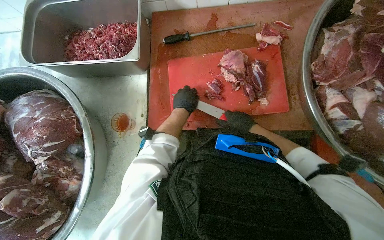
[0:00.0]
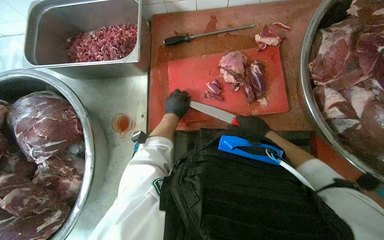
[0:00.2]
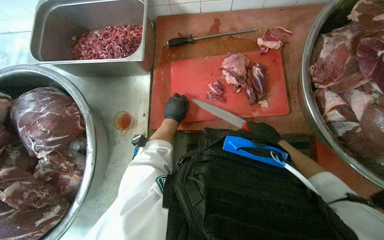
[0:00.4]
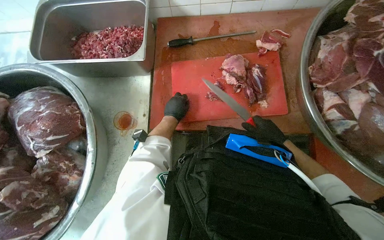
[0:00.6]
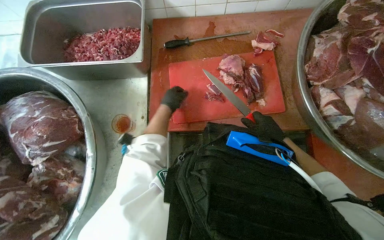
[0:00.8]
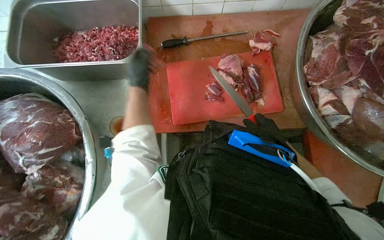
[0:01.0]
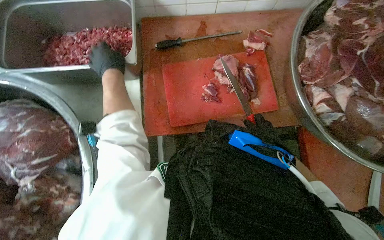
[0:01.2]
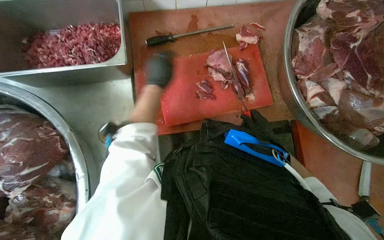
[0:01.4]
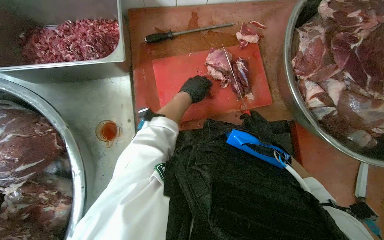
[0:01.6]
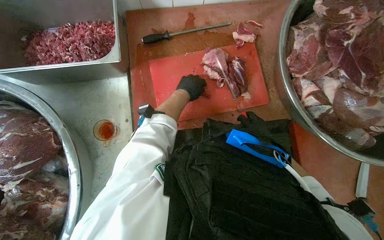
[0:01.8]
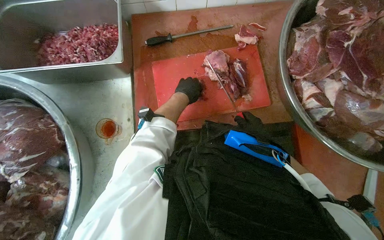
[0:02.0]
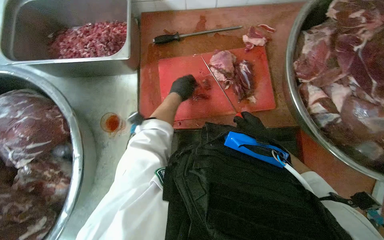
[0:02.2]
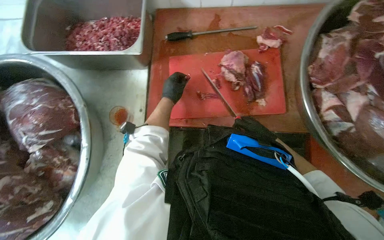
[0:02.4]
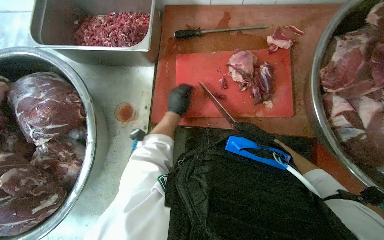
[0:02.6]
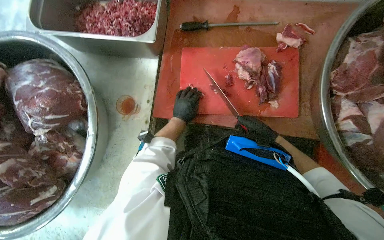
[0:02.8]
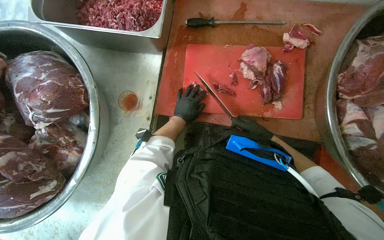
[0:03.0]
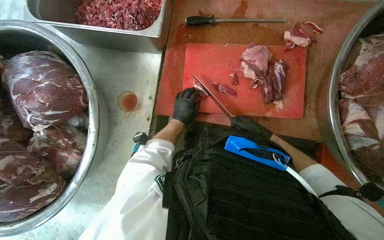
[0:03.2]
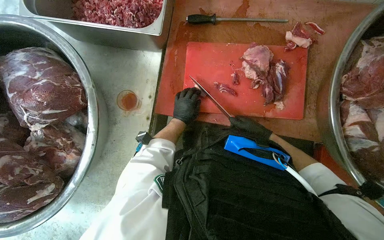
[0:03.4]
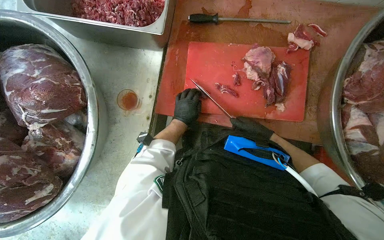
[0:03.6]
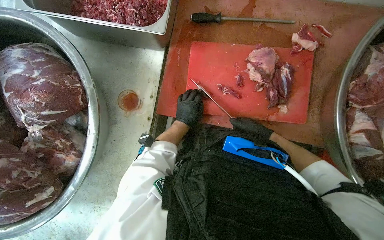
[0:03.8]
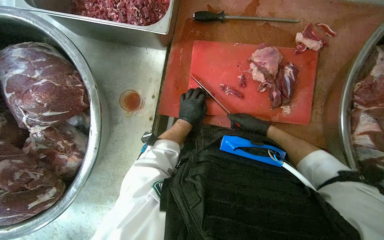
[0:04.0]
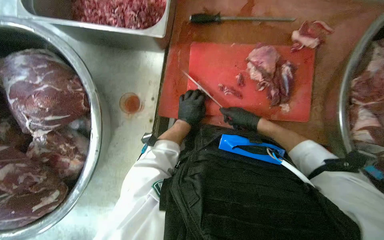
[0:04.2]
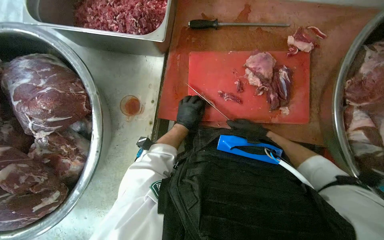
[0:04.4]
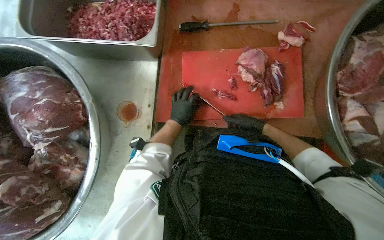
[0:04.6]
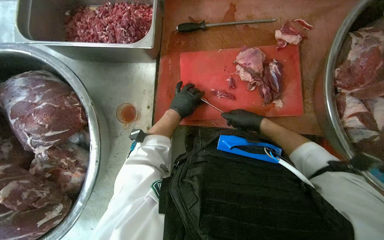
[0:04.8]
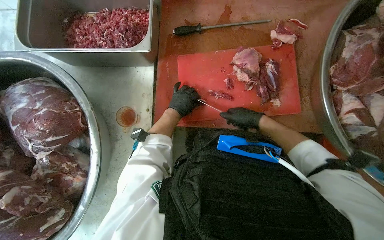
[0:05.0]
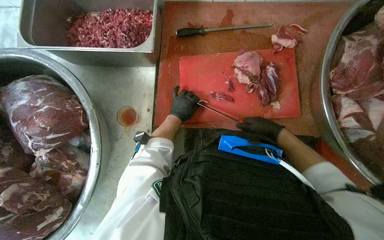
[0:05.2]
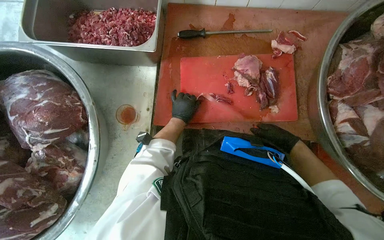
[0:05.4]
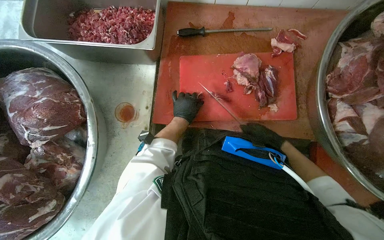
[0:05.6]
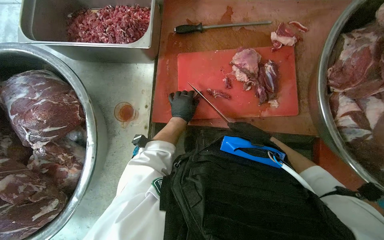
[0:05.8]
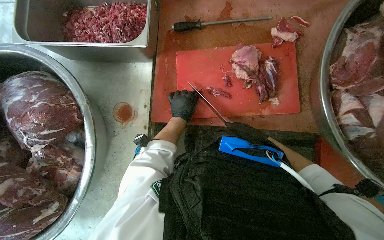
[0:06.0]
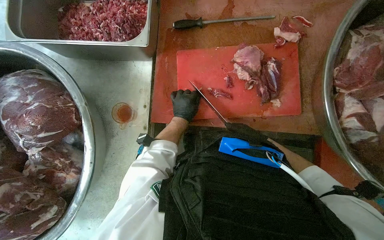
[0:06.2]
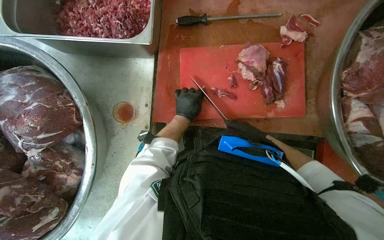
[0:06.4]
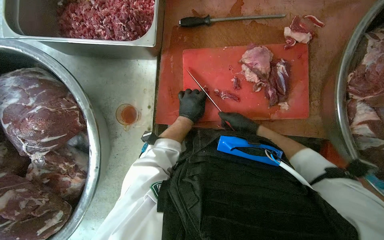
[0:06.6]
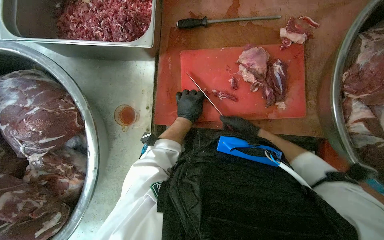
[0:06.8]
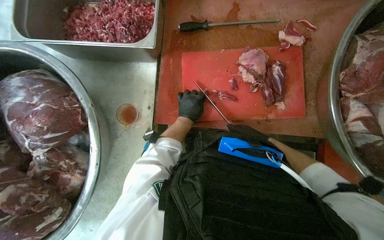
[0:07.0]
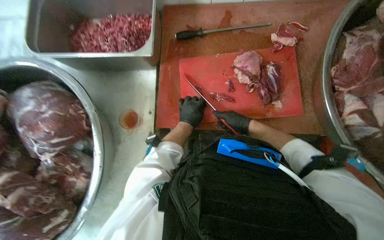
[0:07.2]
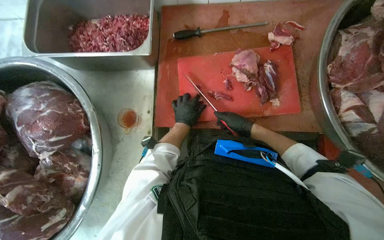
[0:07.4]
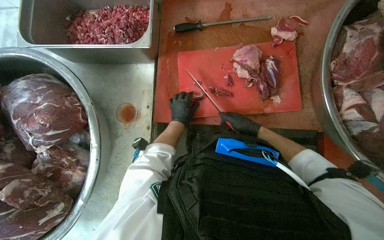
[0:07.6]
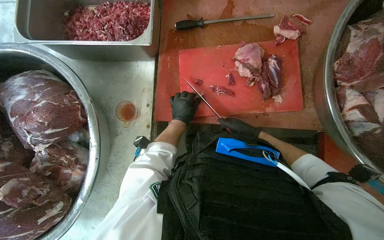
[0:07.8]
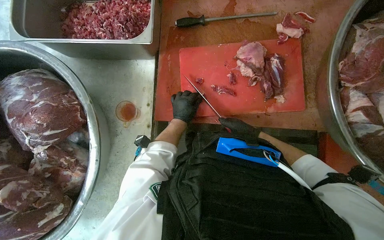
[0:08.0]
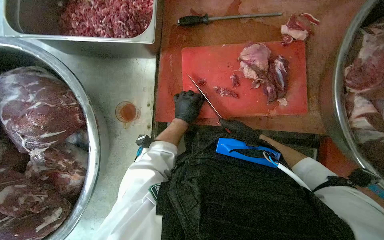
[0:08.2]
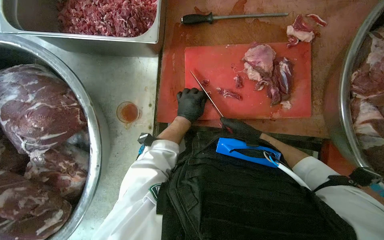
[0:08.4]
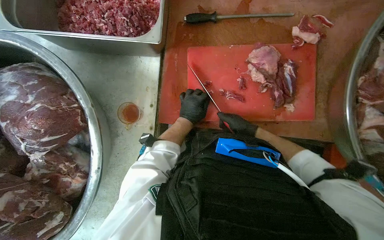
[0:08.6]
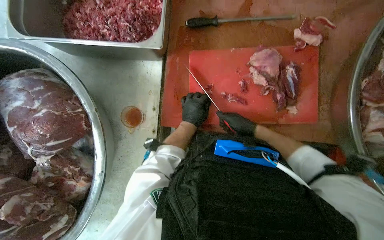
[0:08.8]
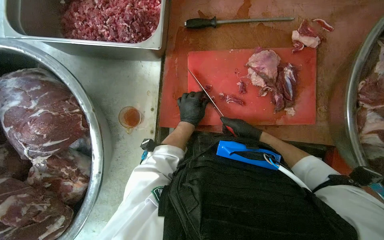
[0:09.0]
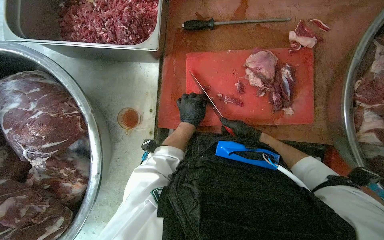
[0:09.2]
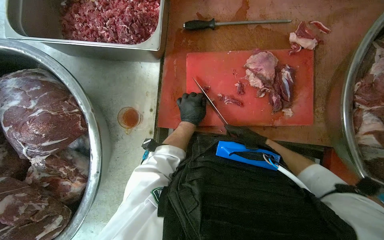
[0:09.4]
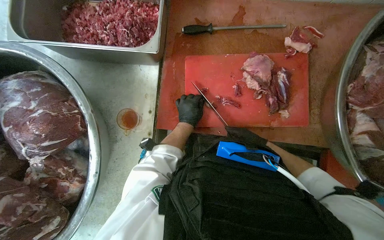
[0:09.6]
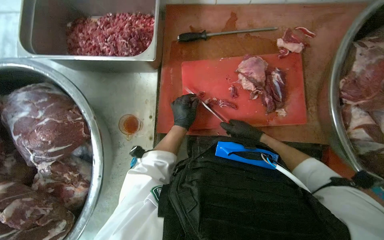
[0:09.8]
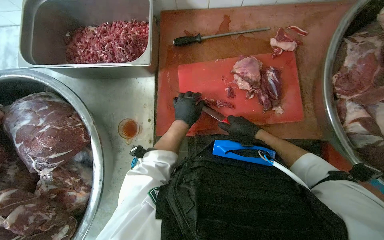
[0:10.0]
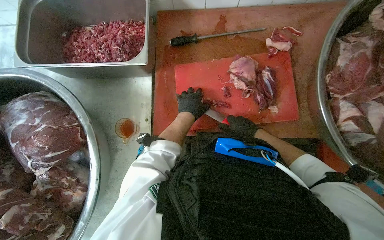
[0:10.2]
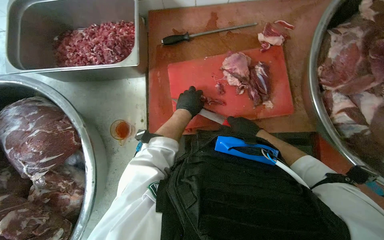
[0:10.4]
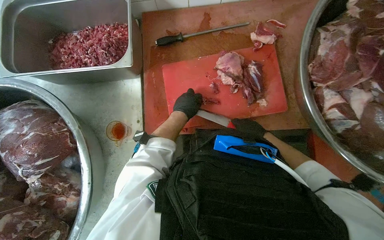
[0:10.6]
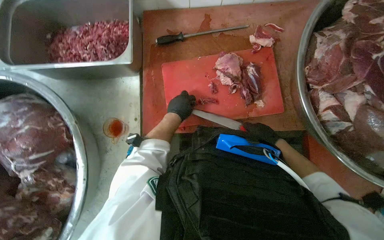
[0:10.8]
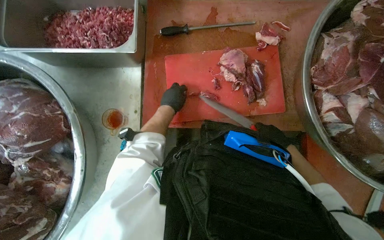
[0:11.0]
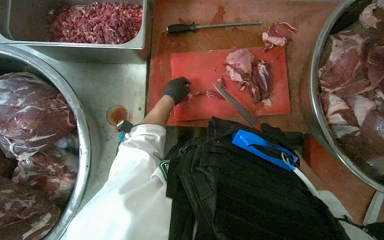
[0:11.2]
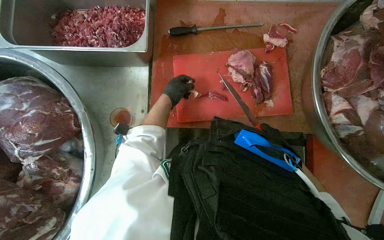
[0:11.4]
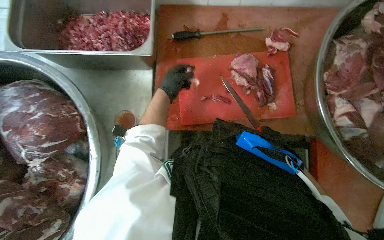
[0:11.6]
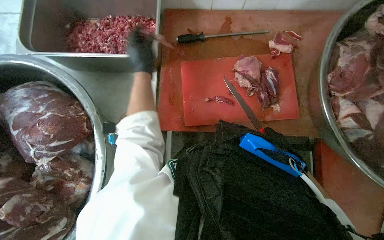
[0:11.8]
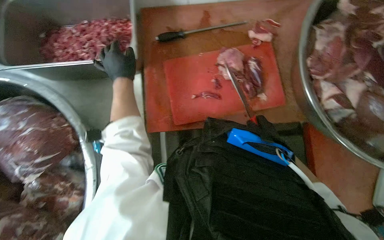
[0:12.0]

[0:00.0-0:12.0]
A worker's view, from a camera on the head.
Job: preparing food.
The whole recording: Cutting meat on board. The worker cuts large pieces of meat into smaller portions on a red cutting board.
0:00.0 to 0:01.6: The right hand shifts roughly 15 cm to the right.
0:03.0 to 0:04.4: The hands make small movements and keep their place.
0:07.6 to 0:09.0: The hands are busy where they are.
0:09.0 to 0:10.4: The hands are busy where they are.
0:10.4 to 0:12.0: The left hand shifts about 20 cm to the left and up the picture.

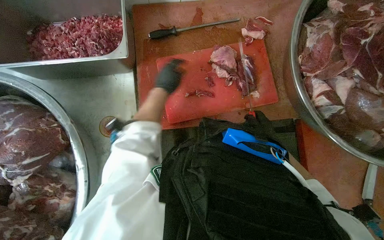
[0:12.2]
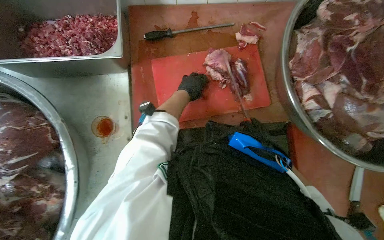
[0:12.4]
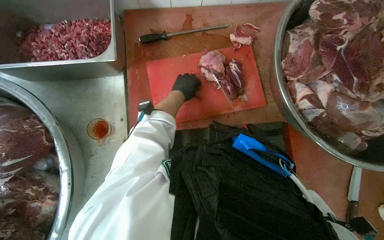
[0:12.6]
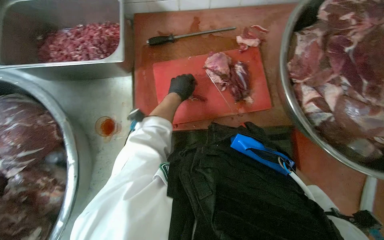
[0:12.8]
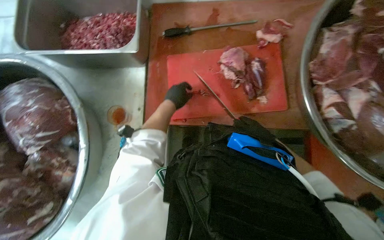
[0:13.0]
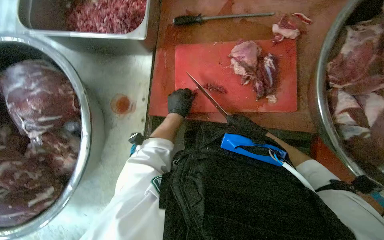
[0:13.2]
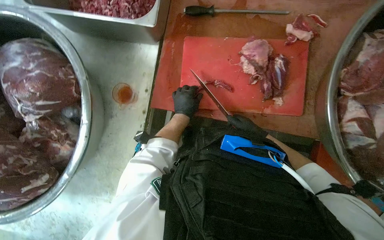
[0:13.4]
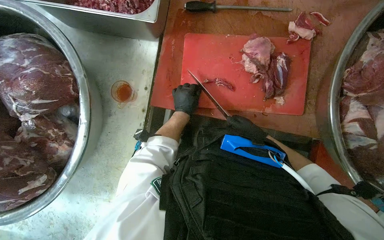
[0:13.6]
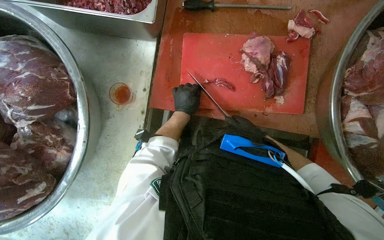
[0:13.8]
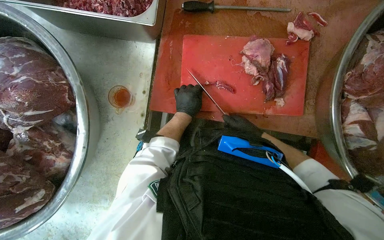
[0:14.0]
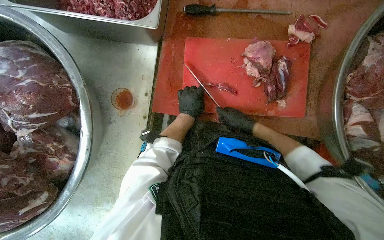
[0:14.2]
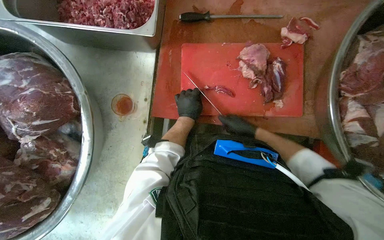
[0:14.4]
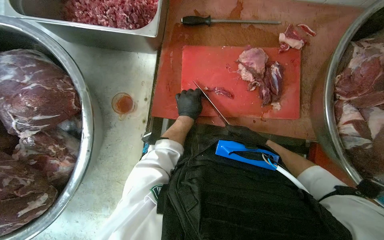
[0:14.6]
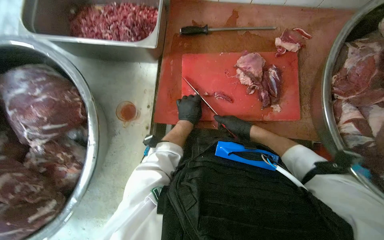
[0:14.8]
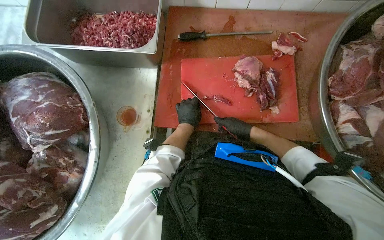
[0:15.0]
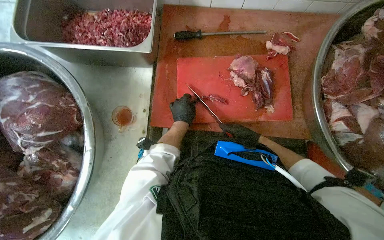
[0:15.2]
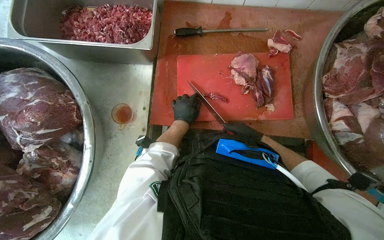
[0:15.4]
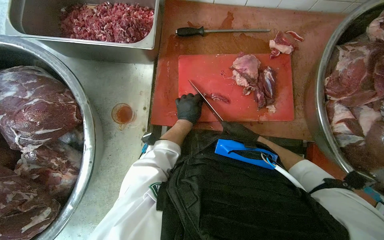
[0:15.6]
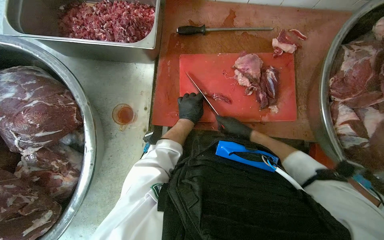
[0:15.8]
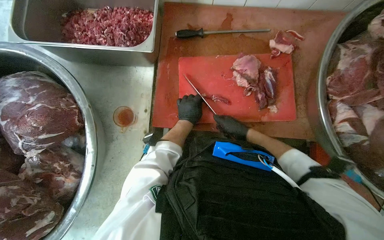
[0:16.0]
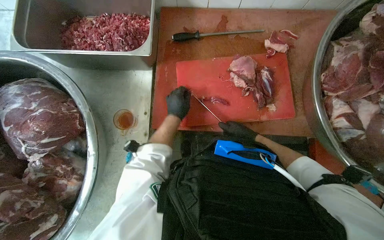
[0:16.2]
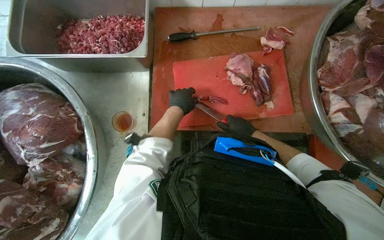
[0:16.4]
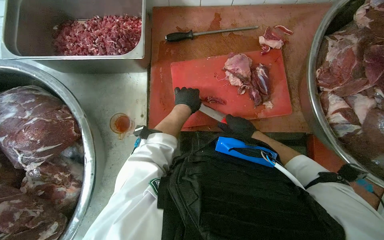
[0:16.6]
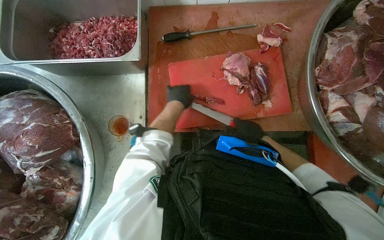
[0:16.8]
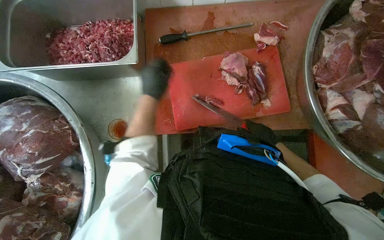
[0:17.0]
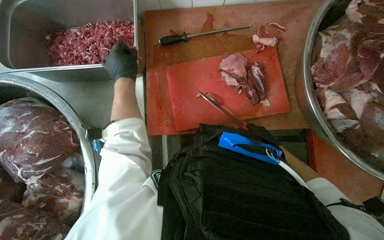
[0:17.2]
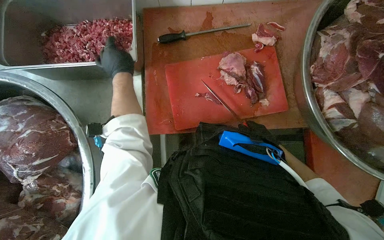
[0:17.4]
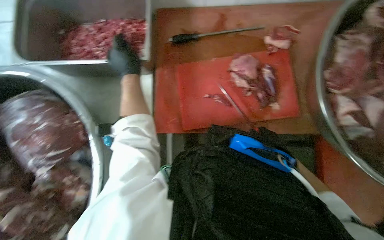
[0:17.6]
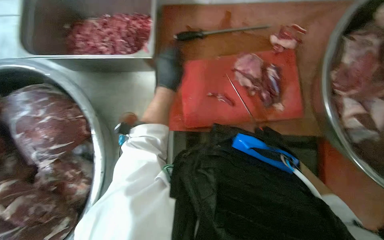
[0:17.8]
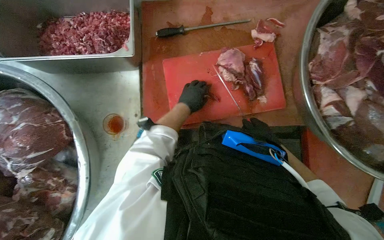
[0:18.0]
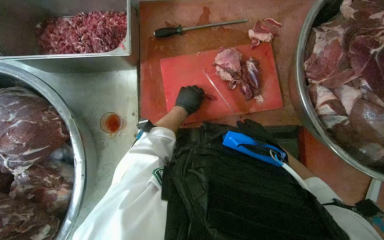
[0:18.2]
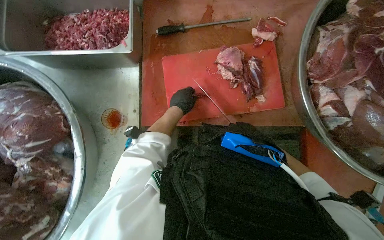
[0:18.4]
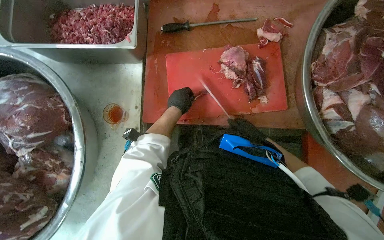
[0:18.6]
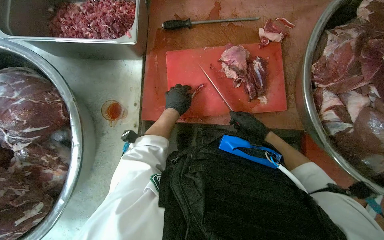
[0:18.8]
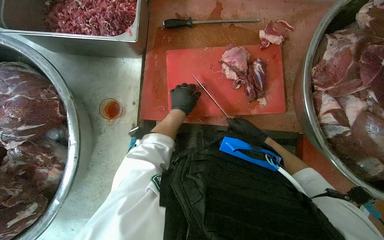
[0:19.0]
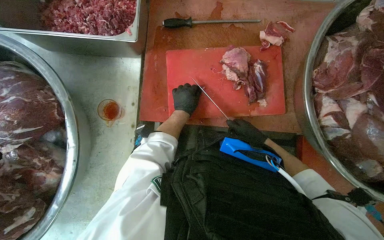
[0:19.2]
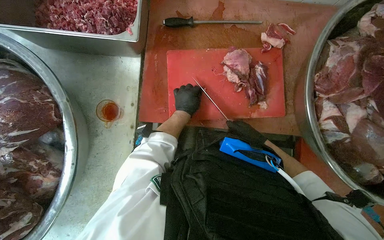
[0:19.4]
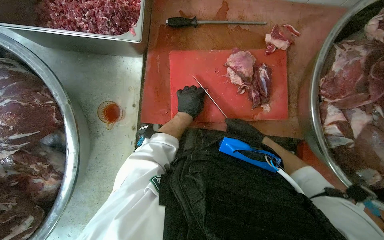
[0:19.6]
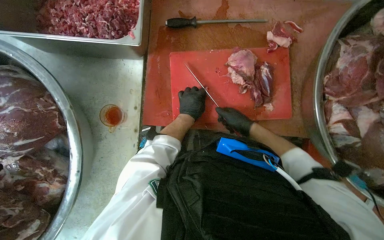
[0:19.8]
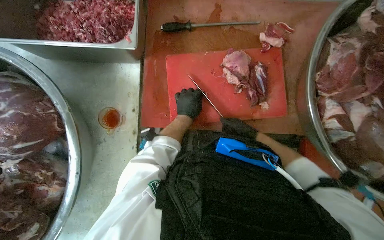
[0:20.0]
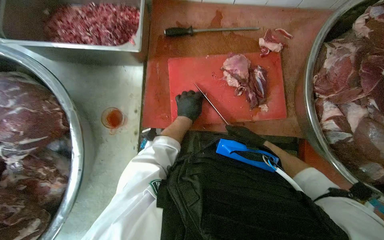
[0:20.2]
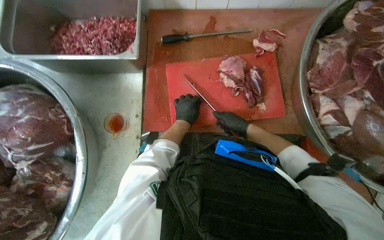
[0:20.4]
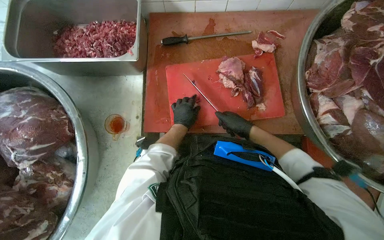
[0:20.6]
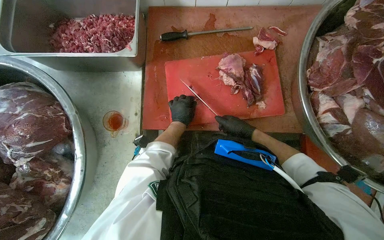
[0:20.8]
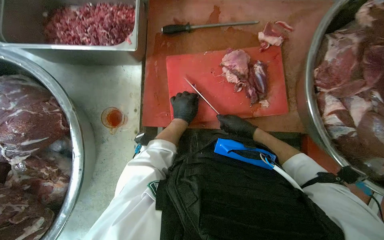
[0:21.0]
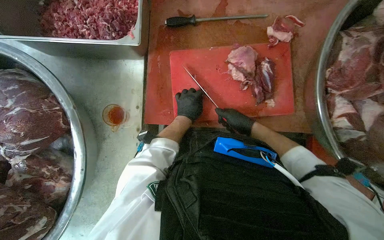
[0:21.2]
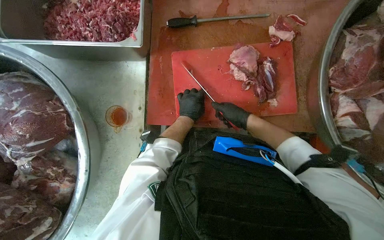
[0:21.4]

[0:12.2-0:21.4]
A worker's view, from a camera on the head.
Job: preparing food.
The whole recording: Cutting meat on board. The worker cuts large pieces of meat into smaller portions on a red cutting board.
0:12.2 to 0:13.8: The left hand shifts roughly 20 cm down the picture and farther from the camera.
0:15.2 to 0:16.8: The left hand shifts some 10 cm up the picture.
0:16.8 to 0:18.4: The left hand travels to the left and back again, roughly 15 cm each way; the right hand goes nearer and farther, roughly 20 cm each way, reversing 2 times.
0:18.4 to 0:19.8: The right hand heads nearer to the camera and to the left, covering roughly 20 cm.
0:19.8 to 0:21.4: The hands work in one place, with small movements.
